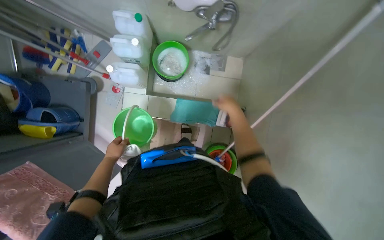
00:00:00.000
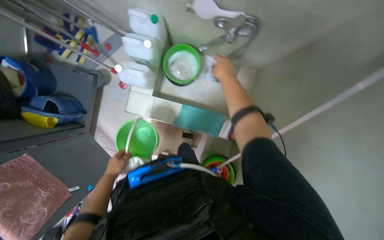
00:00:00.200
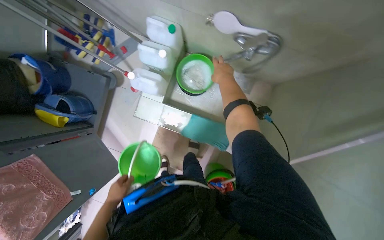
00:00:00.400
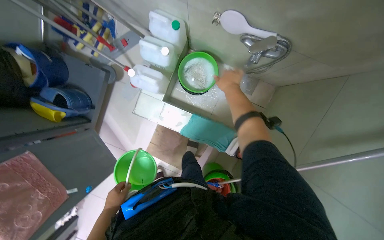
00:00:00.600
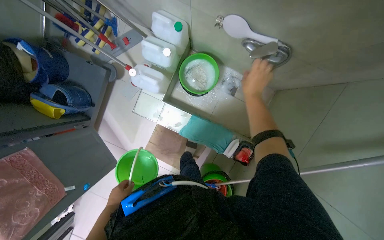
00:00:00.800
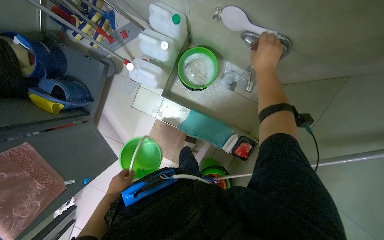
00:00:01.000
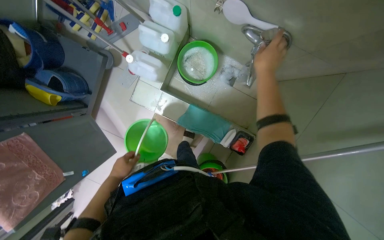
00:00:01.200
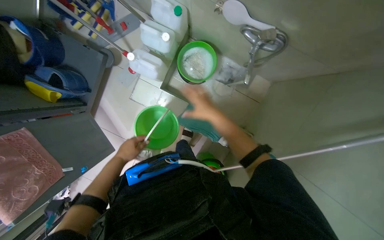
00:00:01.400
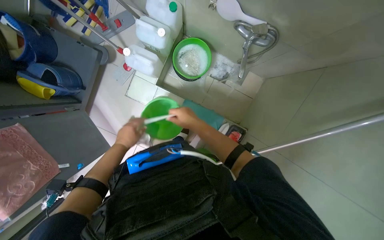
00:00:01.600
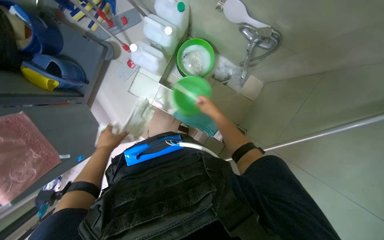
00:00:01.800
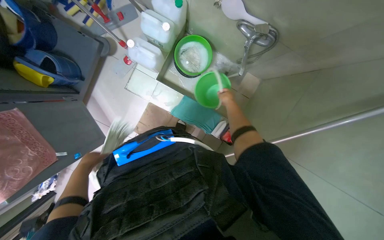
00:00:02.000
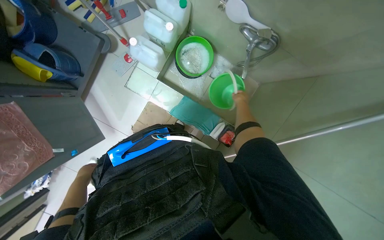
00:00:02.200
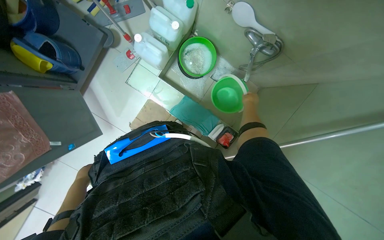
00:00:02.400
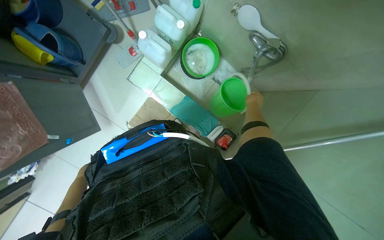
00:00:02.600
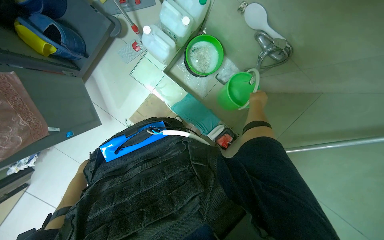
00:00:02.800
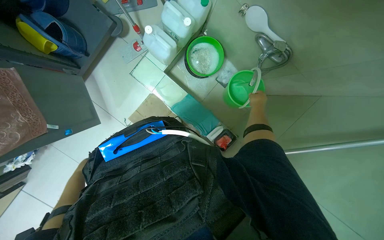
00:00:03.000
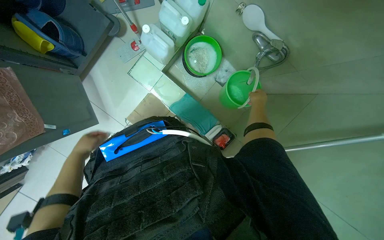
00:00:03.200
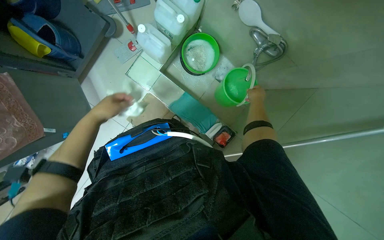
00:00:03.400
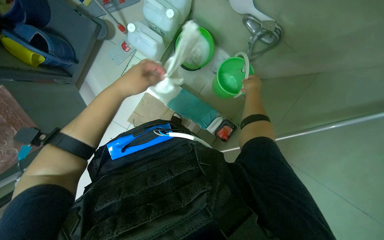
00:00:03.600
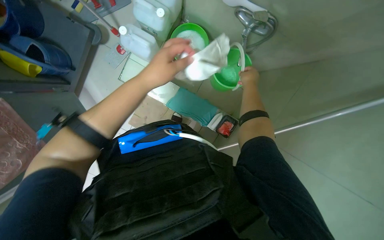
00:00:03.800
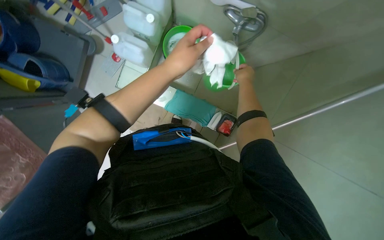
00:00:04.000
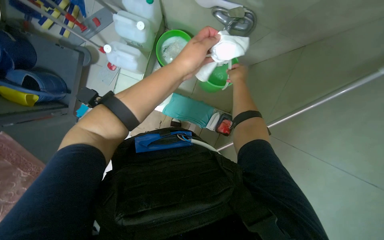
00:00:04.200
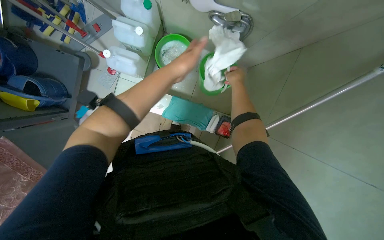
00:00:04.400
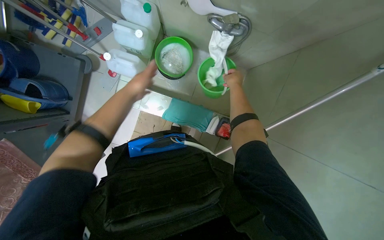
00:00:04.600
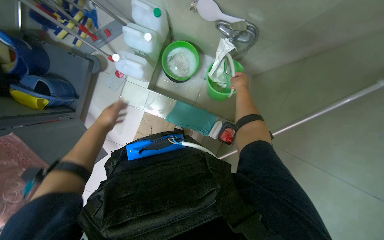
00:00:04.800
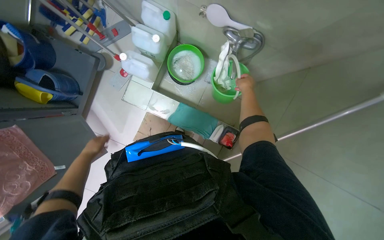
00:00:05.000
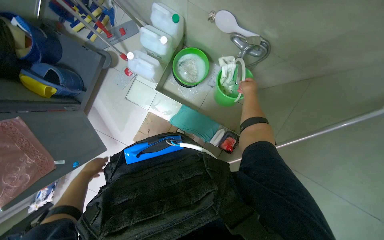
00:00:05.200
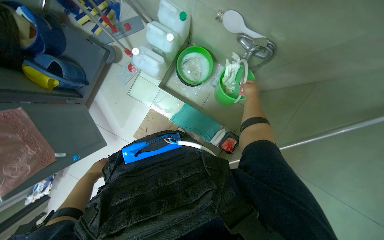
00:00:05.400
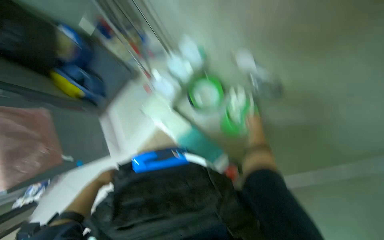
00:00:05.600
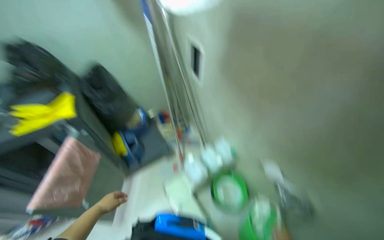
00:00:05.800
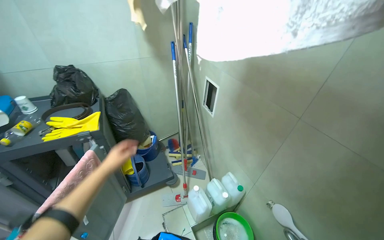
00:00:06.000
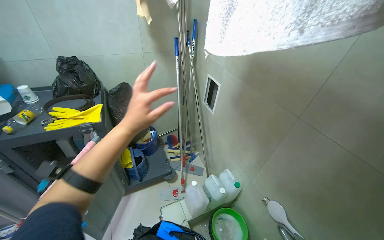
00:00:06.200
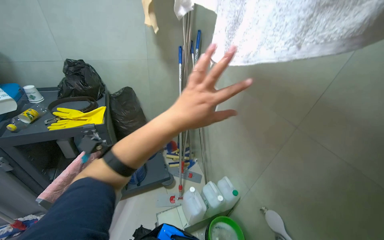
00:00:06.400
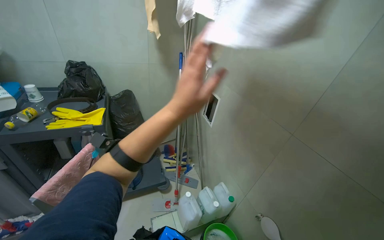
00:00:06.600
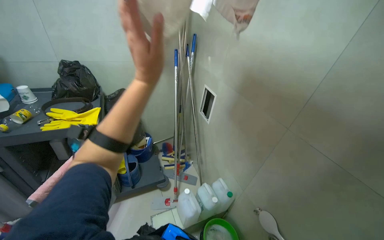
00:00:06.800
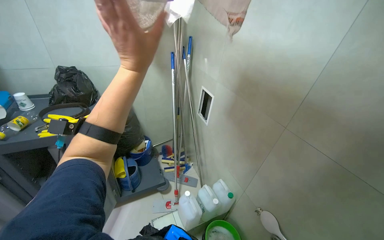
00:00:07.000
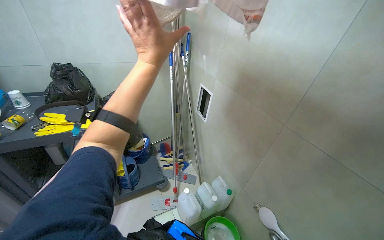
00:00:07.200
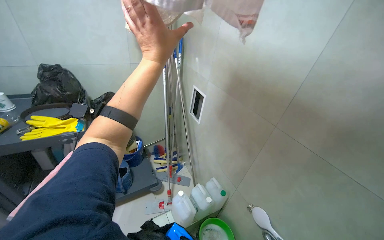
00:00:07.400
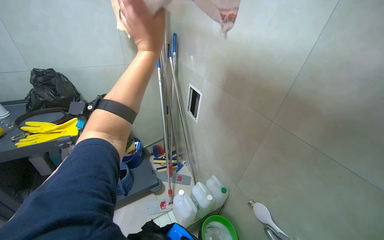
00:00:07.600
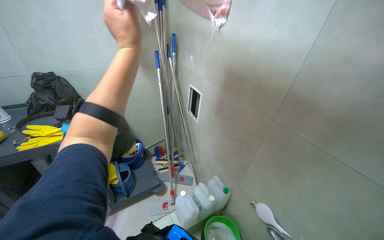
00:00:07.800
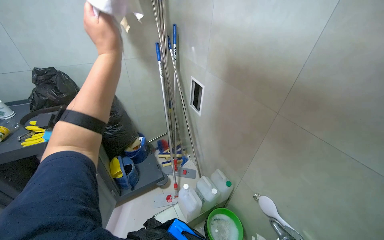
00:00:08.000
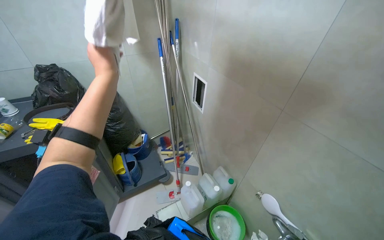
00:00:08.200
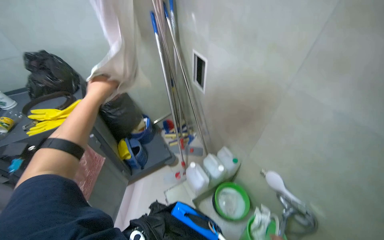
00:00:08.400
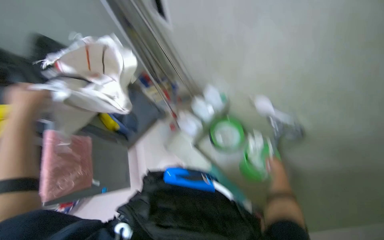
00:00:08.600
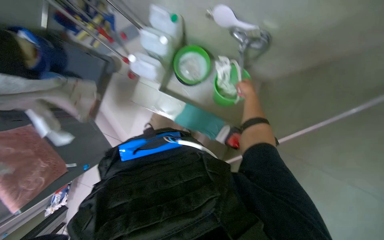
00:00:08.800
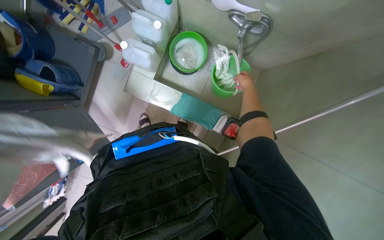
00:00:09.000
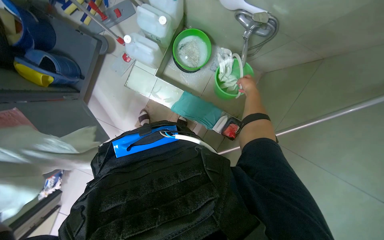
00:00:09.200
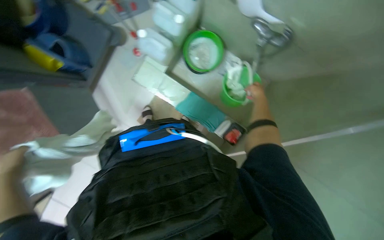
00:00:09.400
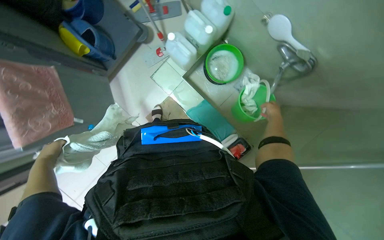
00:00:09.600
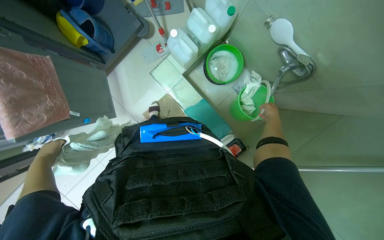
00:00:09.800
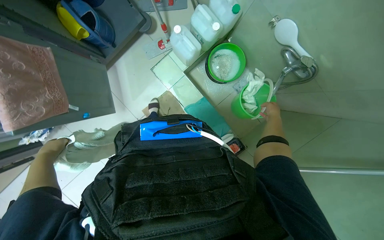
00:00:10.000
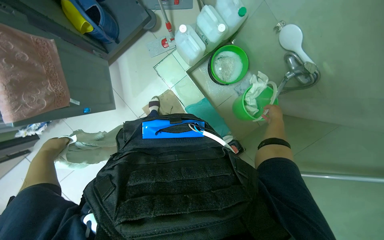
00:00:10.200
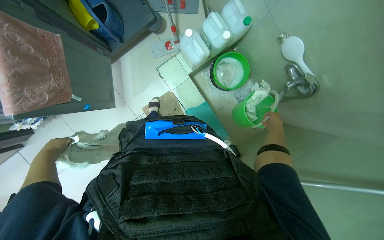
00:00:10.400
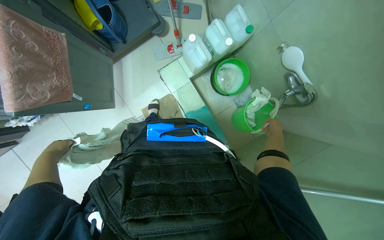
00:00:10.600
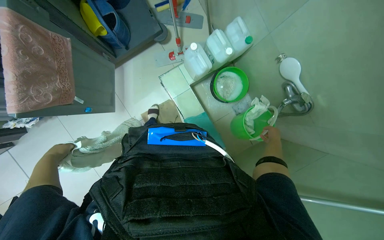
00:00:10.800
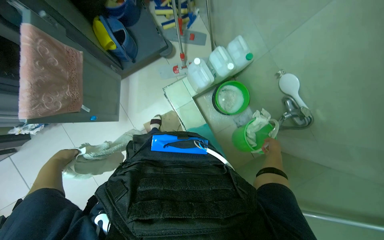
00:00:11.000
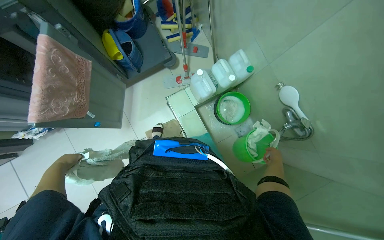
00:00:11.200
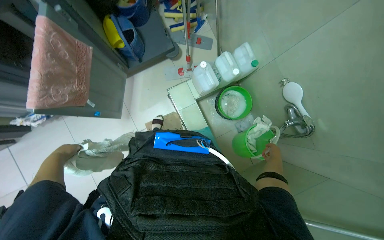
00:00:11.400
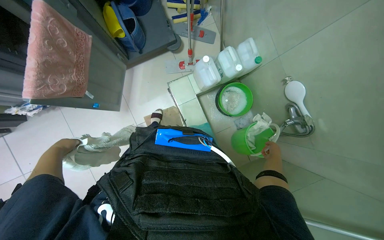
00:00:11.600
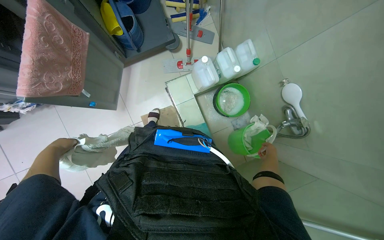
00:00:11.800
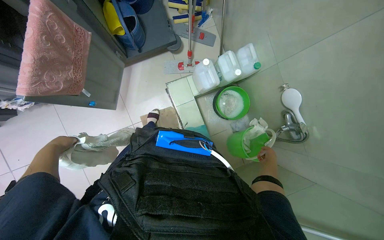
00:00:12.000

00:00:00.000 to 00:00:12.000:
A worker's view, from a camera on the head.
Job: preparing cleaning supplies.
The whole recording: Preparing cleaning supplies. The worker gathers cleaning cloths, fills a bucket with water and cleaning solutions, and prepares the mop.
00:00:00.000 to 00:00:01.600: The left hand heads to the right, covering about 15 cm, and moves about 10 cm down the picture and comes back.
00:00:01.600 to 00:00:03.000: The left hand travels down the picture, to the left and farther from the camera by some 35 cm.
00:00:03.000 to 00:00:04.400: The left hand goes some 70 cm to the right, up the picture and nearer to the camera.
00:00:04.400 to 00:00:06.000: The wearer looks about 45 degrees further to the left. The view tips upward by about 60 degrees.
00:00:06.000 to 00:00:07.600: The left hand moves up the picture, to the right and nearer to the camera, some 40 cm.
00:00:07.600 to 00:00:09.000: The view tilts roughly 60 degrees downward. Everything in view rotates about 40 degrees counterclockwise.
00:00:09.000 to 00:00:10.400: The scene turns about 30 degrees clockwise in the picture.

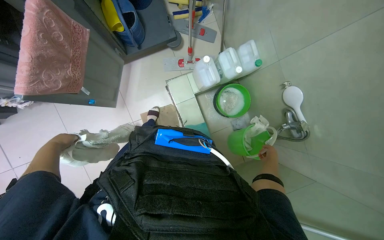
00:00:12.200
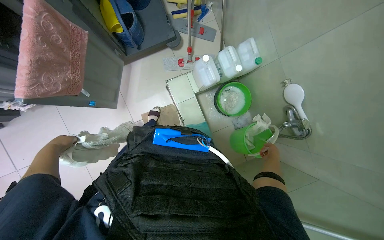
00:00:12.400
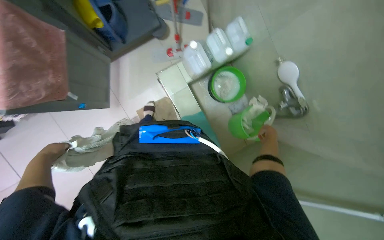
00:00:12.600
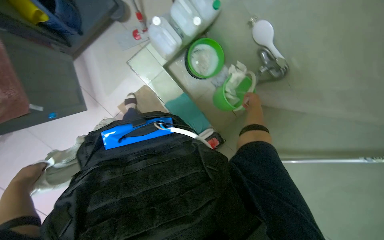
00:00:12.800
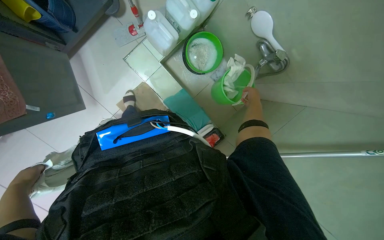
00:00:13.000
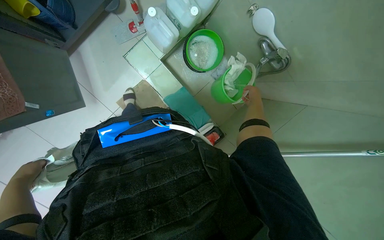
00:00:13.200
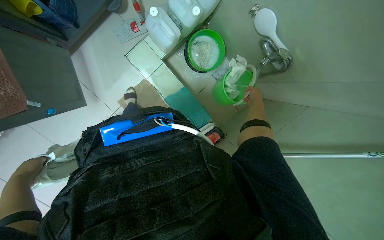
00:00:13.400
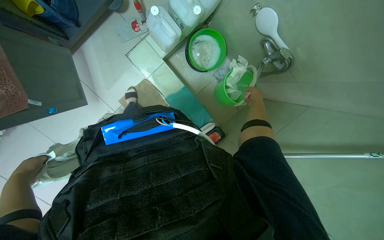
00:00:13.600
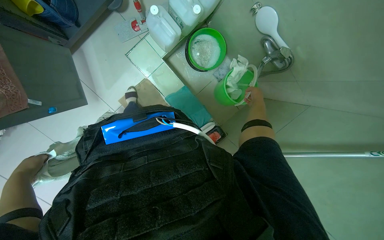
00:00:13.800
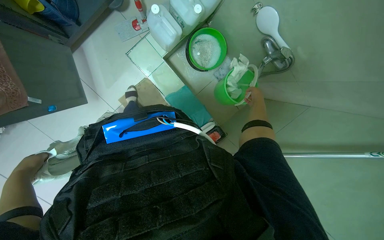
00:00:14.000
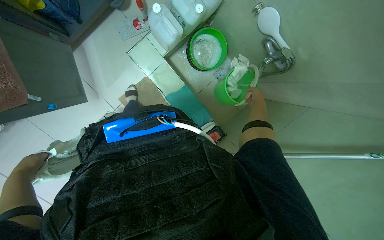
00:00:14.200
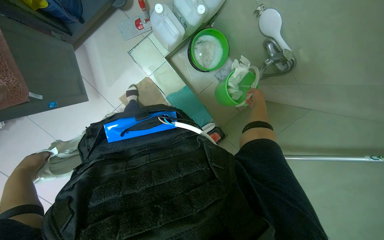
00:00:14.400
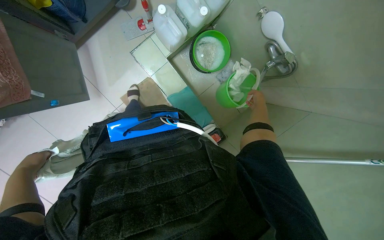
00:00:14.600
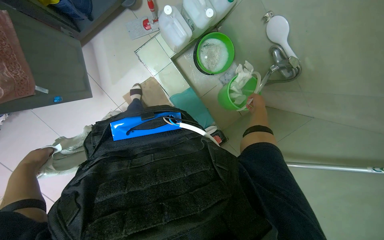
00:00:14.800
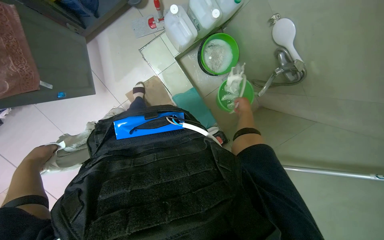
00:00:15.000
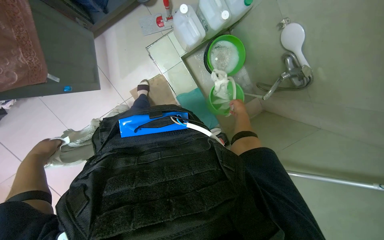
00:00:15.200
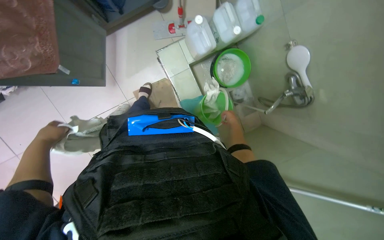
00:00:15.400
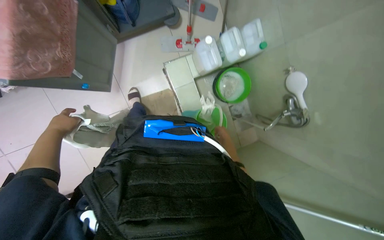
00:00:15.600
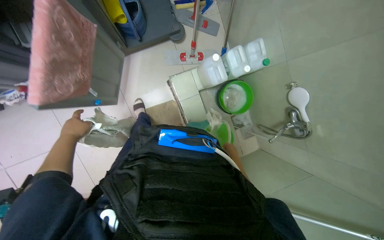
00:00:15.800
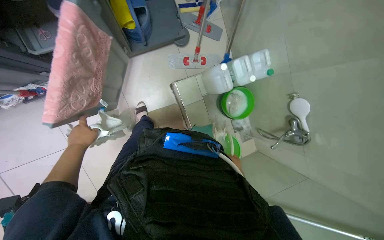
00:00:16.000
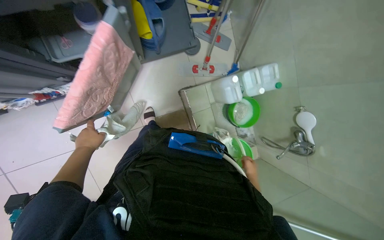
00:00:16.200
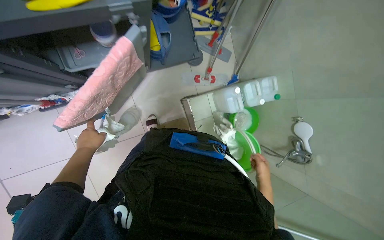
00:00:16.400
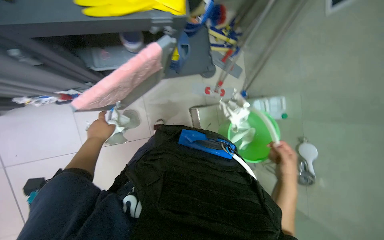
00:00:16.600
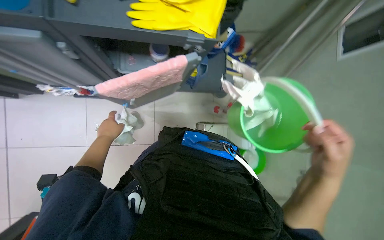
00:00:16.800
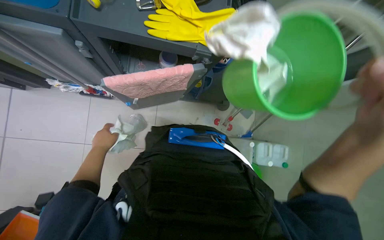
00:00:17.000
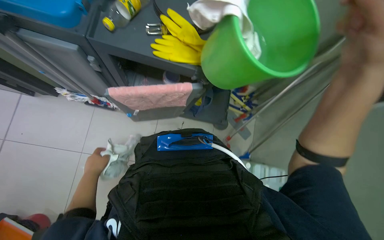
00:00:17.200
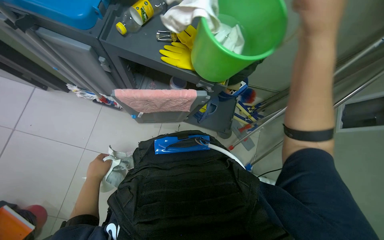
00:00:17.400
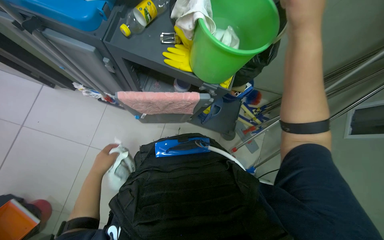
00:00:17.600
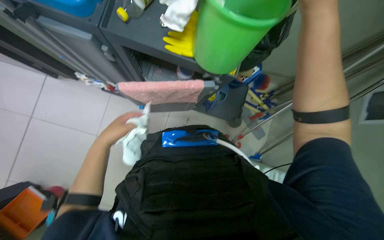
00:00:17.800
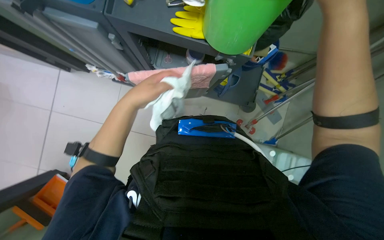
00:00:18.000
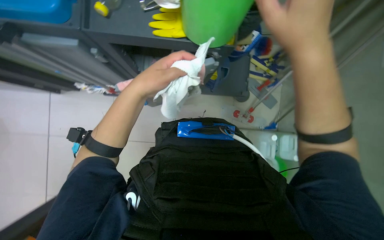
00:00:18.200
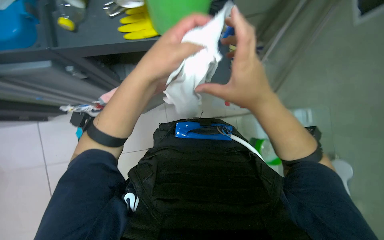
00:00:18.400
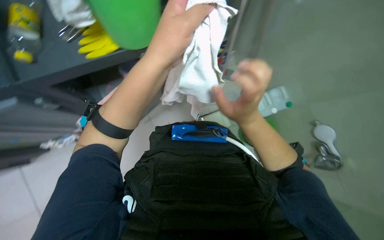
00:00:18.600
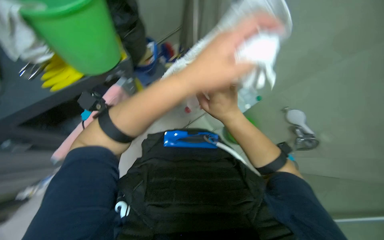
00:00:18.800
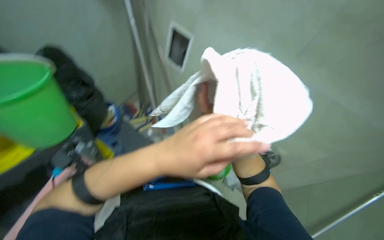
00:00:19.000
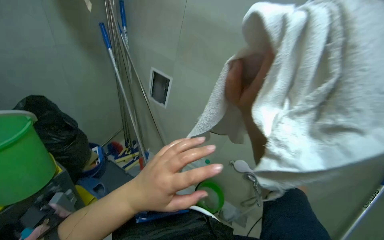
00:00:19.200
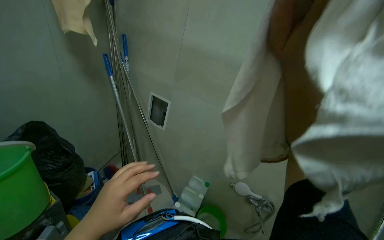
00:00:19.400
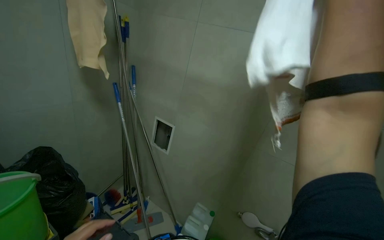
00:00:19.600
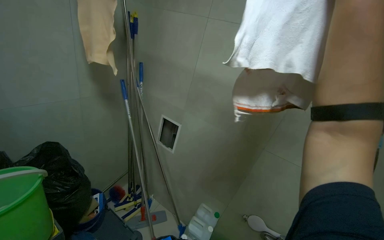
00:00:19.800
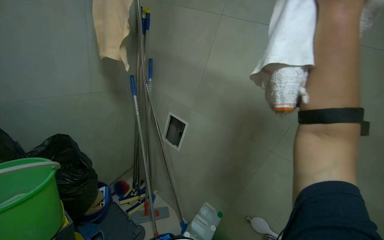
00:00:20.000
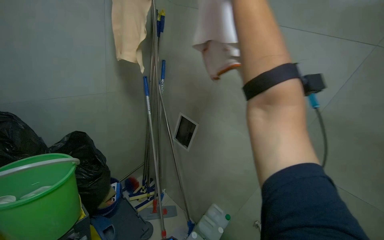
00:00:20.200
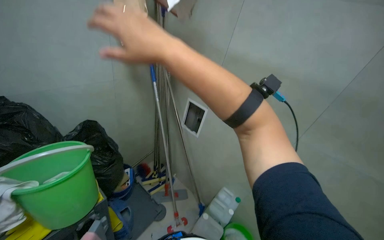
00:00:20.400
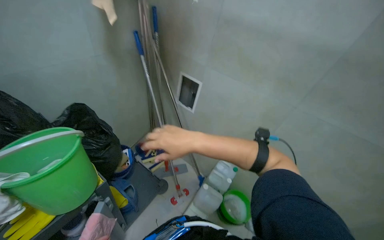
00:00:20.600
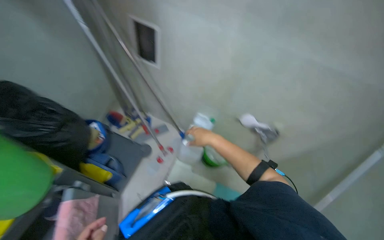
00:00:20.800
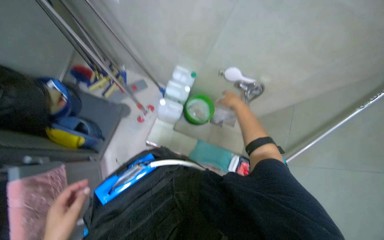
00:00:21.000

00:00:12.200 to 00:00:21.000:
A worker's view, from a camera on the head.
Job: preparing cleaning supplies.
The whole recording: Preparing cleaning supplies. The worker gathers cleaning cloths, fills a bucket with water and cleaning solutions, and prepares the mop.
00:00:12.200 to 00:00:13.600: The wearer looks approximately 15 degrees further downward.
00:00:13.600 to 00:00:15.200: The right hand shifts about 10 cm to the left.
00:00:15.200 to 00:00:16.600: The view tips upward by about 15 degrees. The right hand heads nearer to the camera, covering about 30 cm.
00:00:16.600 to 00:00:18.000: The wearer looks some 25 degrees further to the left.
00:00:18.000 to 00:00:19.600: The head turns to the right by about 75 degrees. The view tilts some 55 degrees upward.
00:00:19.600 to 00:00:21.000: The camera pitches downward, by some 50 degrees.
